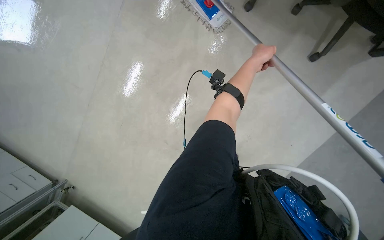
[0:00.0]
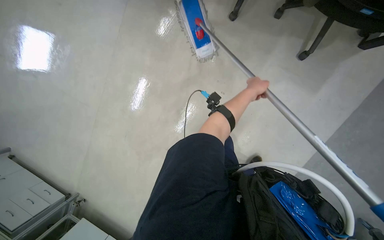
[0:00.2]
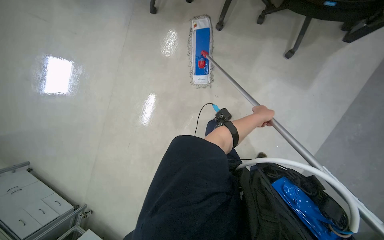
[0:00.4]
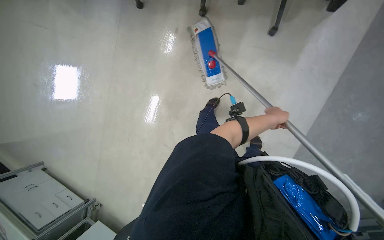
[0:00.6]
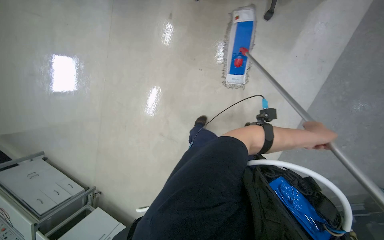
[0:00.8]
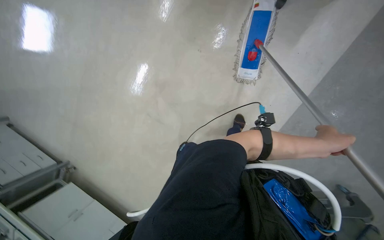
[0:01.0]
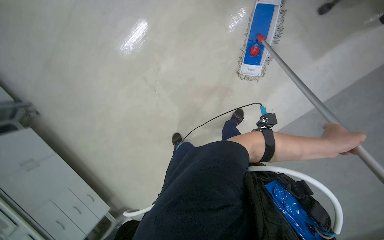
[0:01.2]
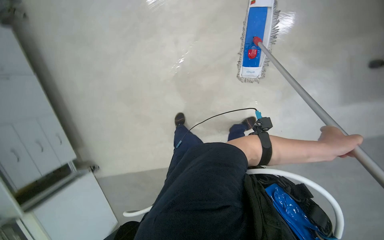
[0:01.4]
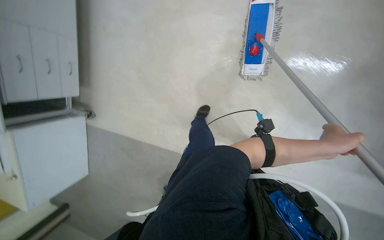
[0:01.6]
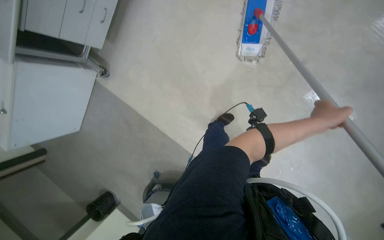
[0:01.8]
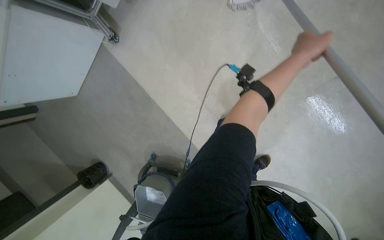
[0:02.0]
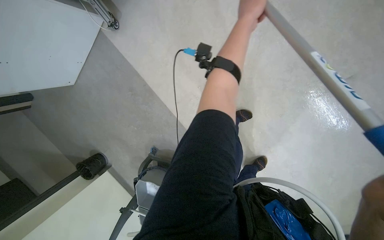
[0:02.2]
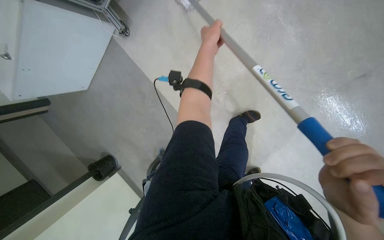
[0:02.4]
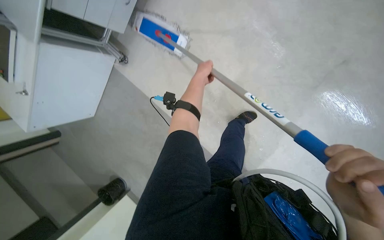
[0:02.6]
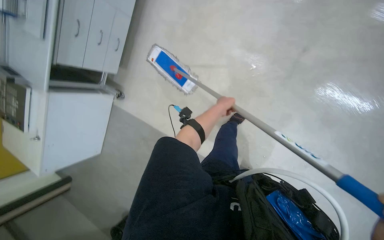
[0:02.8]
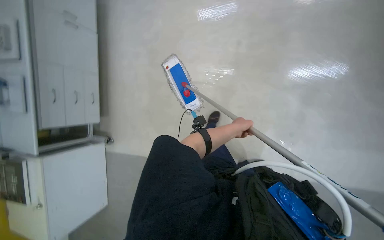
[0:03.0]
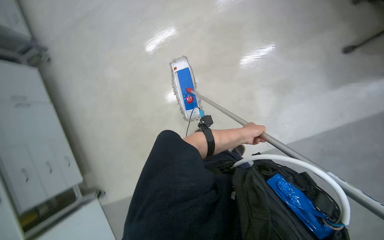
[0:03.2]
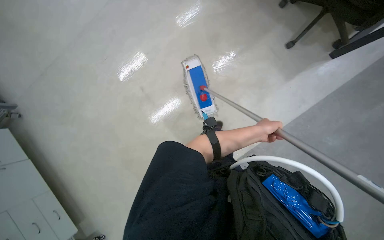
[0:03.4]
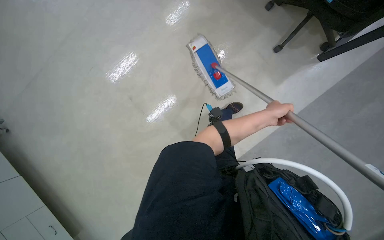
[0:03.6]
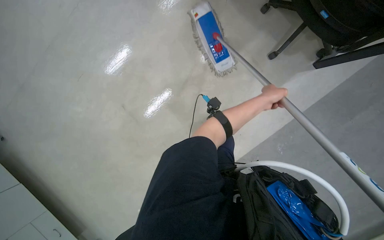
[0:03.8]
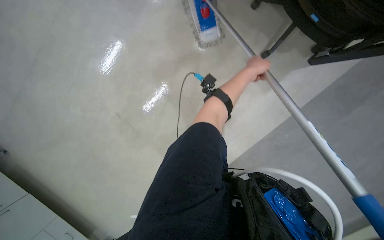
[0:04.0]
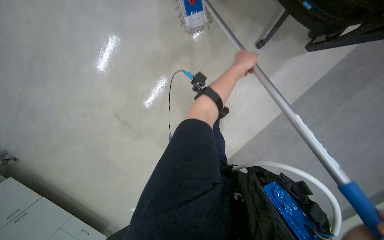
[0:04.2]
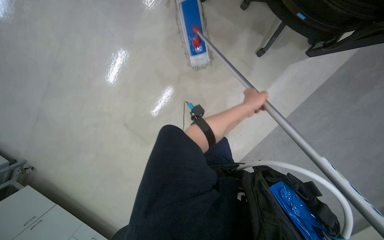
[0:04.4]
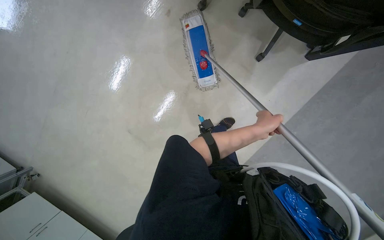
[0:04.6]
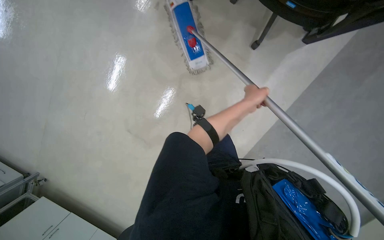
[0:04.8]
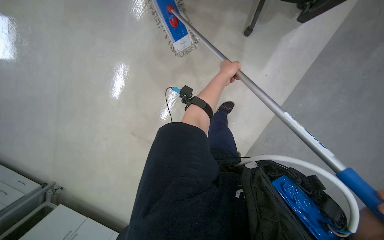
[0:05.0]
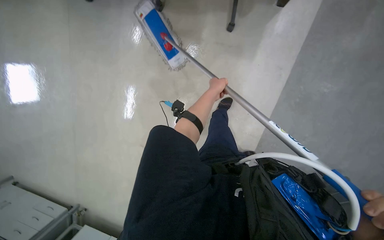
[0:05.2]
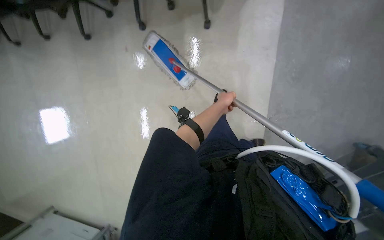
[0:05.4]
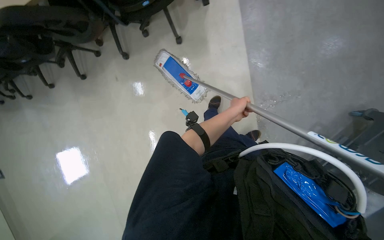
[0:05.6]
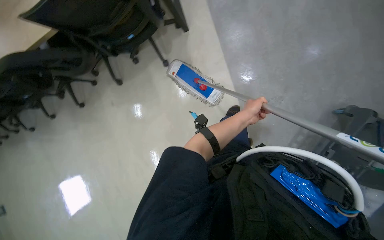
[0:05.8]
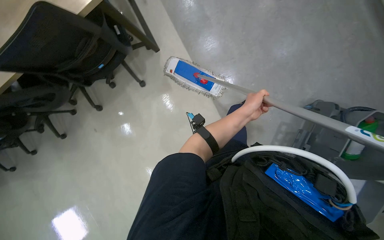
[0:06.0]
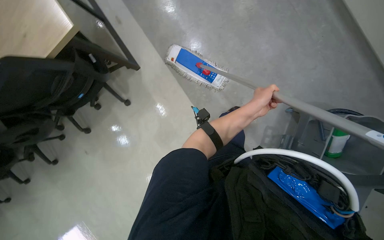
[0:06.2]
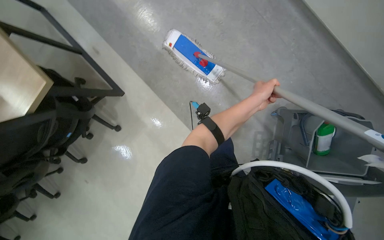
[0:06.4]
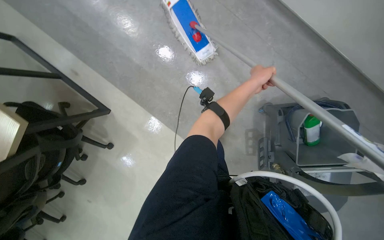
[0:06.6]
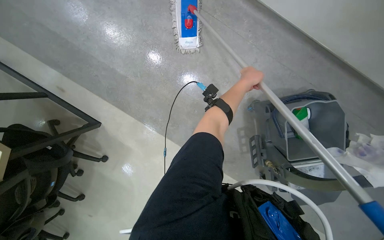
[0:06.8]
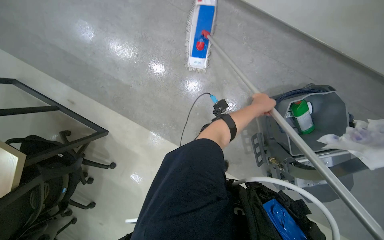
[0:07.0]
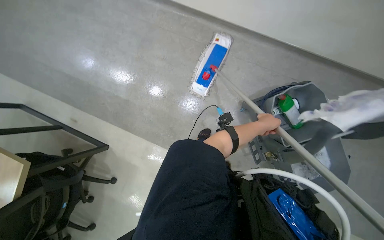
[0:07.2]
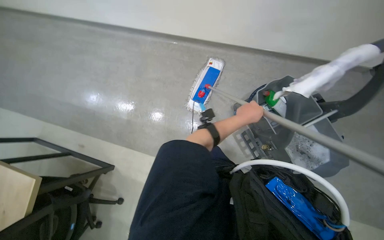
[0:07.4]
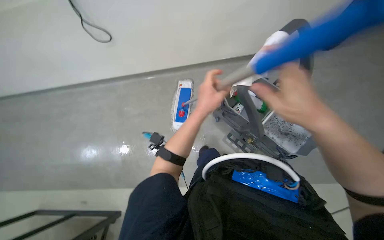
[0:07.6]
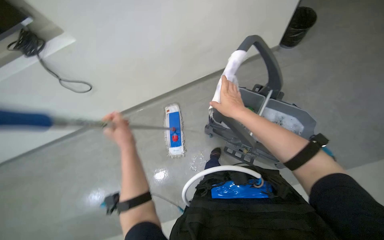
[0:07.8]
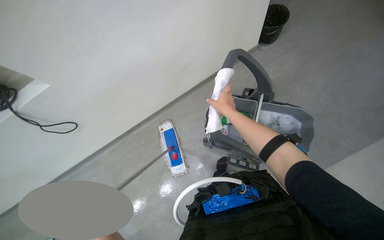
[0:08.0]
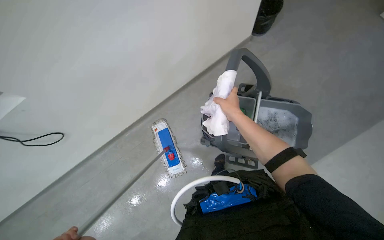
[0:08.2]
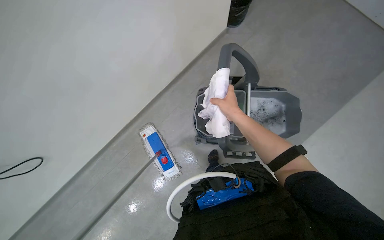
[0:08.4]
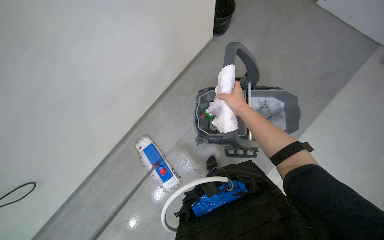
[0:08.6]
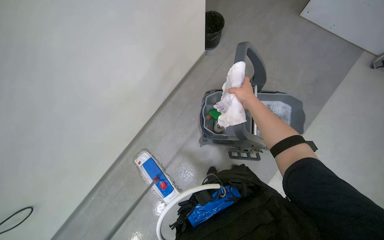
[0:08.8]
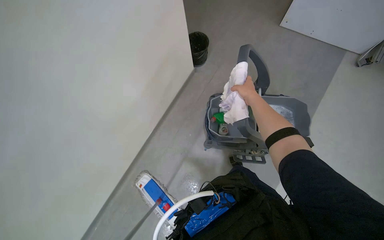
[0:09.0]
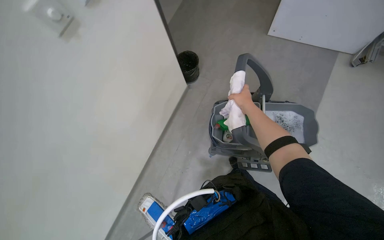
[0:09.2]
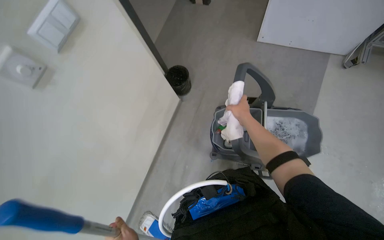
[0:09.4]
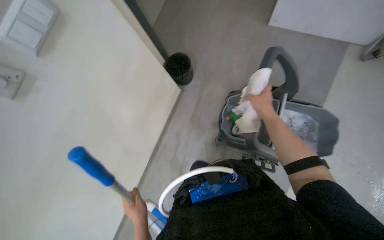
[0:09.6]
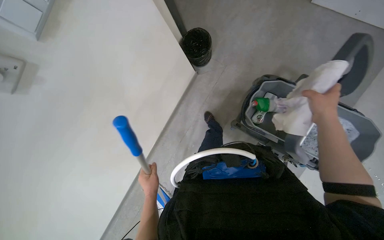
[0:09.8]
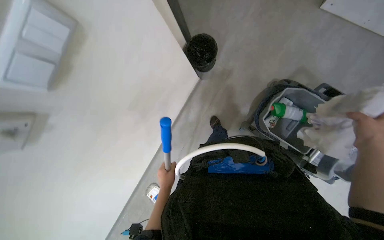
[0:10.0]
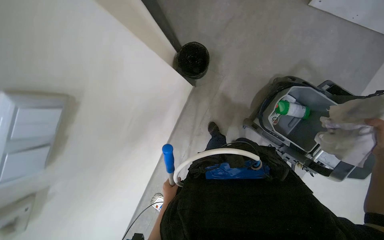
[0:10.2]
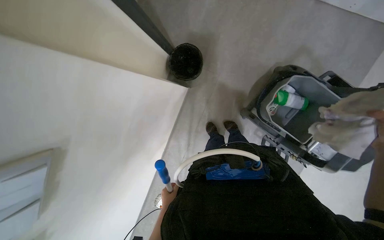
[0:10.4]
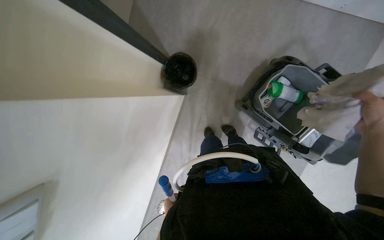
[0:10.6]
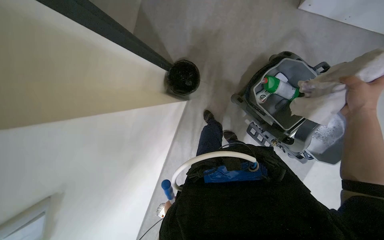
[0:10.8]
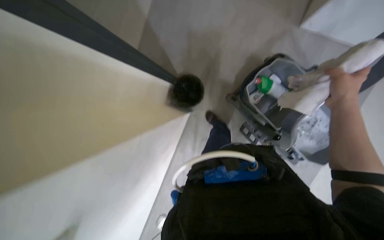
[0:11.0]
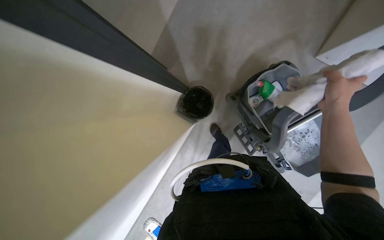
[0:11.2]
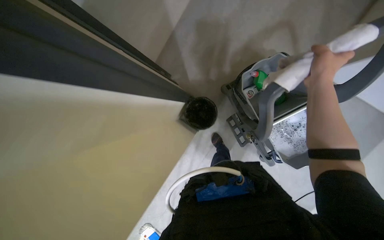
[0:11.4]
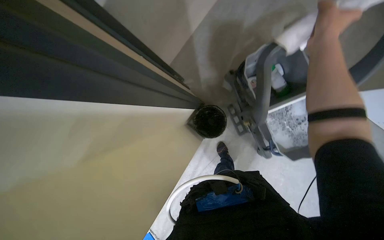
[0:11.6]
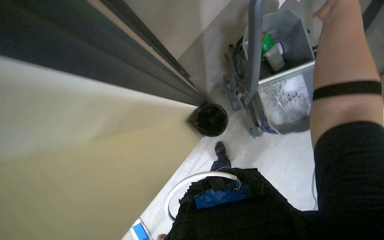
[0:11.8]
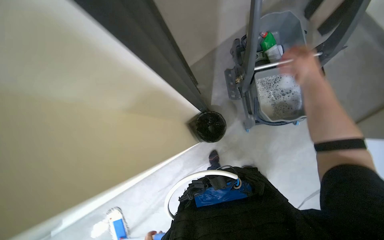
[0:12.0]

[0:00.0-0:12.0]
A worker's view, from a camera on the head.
Job: mopping floor.
The whole recording: Mopping the floor. The worker mops the floor using a flat mop and a cleaning cart.
0:00.0 to 0:01.6: The left hand heads down the picture, nearer to the camera and to the right, covering roughly 50 cm.
0:01.6 to 0:03.0: The scene turns roughly 30 degrees counterclockwise in the picture.
0:04.4 to 0:06.0: The wearer looks about 15 degrees further upward. Everything in view rotates approximately 40 degrees counterclockwise.
0:06.0 to 0:07.6: The camera is carried approximately 50 cm. The view tips upward by approximately 30 degrees. The scene rotates counterclockwise by about 60 degrees.
0:07.6 to 0:09.0: The camera pitches upward, by roughly 25 degrees. The scene rotates counterclockwise by roughly 50 degrees.
0:10.4 to 0:12.0: The wearer looks approximately 15 degrees further upward.

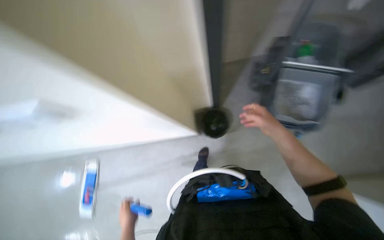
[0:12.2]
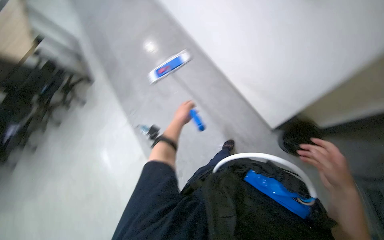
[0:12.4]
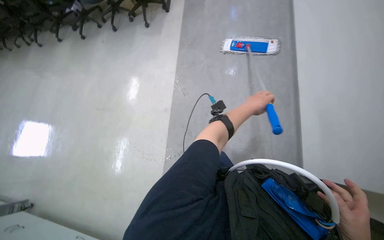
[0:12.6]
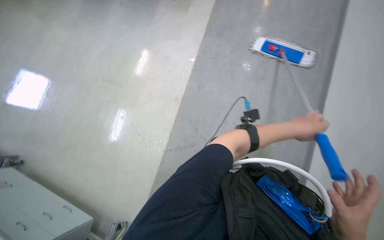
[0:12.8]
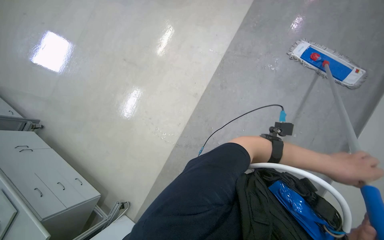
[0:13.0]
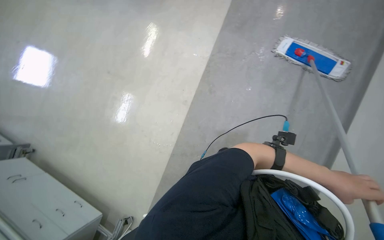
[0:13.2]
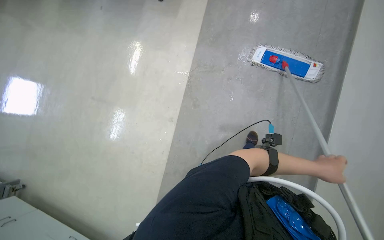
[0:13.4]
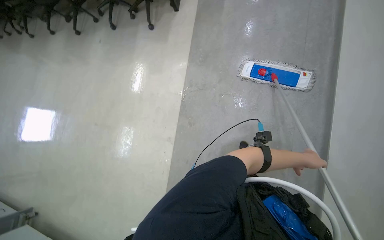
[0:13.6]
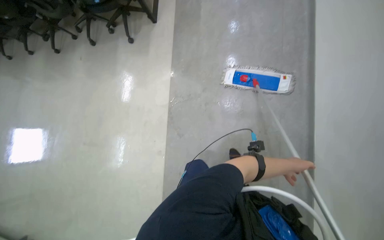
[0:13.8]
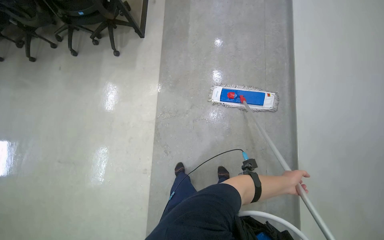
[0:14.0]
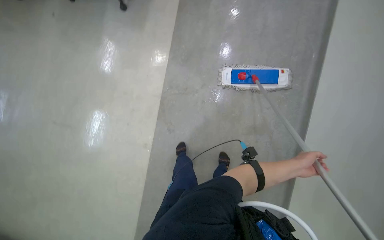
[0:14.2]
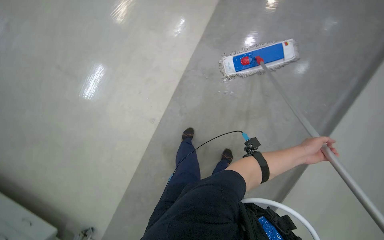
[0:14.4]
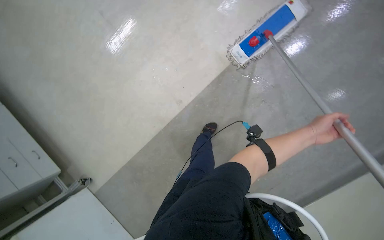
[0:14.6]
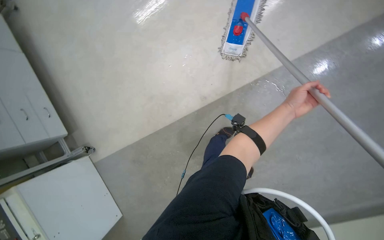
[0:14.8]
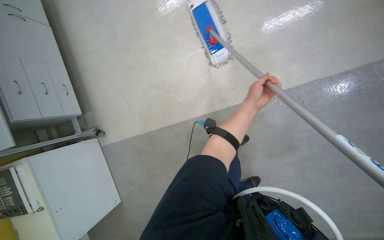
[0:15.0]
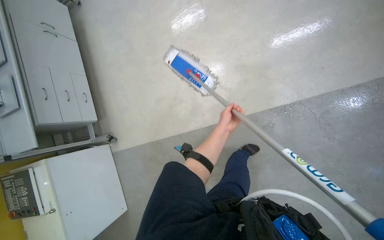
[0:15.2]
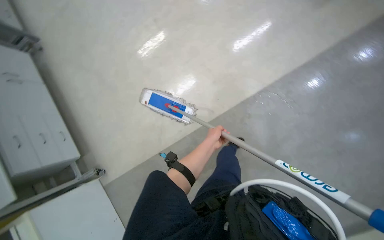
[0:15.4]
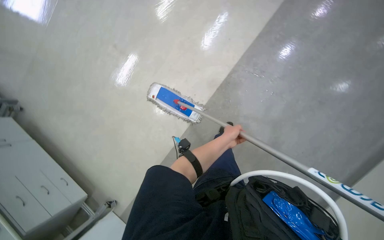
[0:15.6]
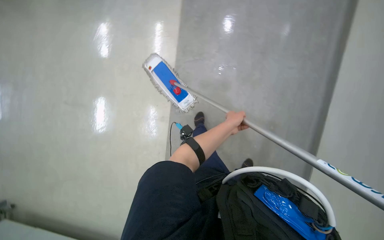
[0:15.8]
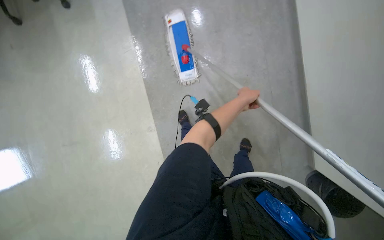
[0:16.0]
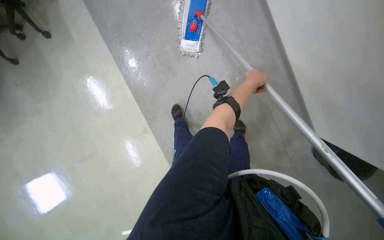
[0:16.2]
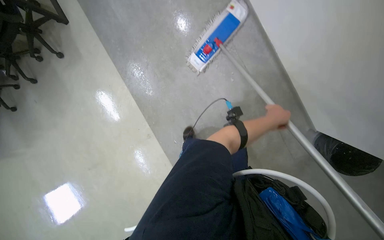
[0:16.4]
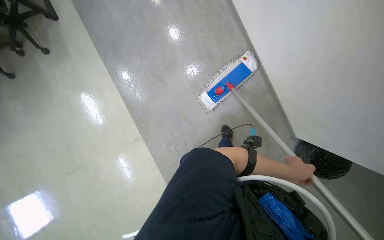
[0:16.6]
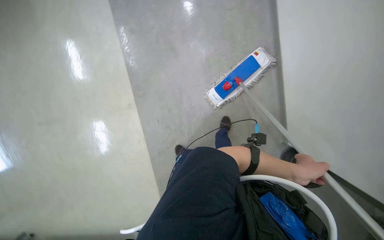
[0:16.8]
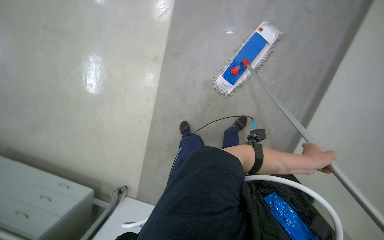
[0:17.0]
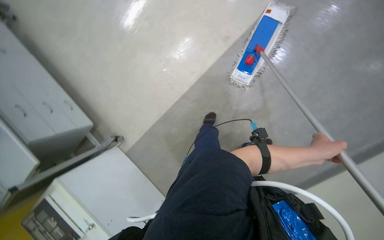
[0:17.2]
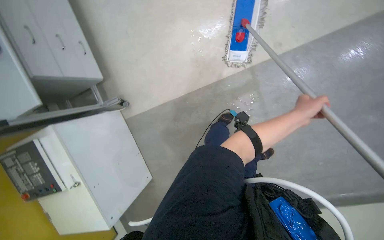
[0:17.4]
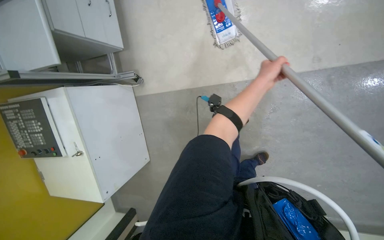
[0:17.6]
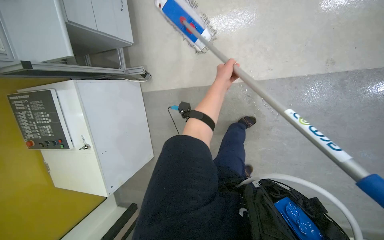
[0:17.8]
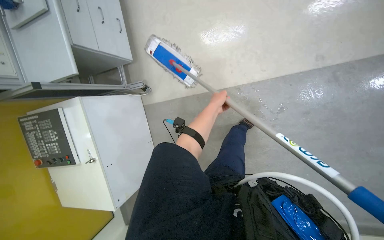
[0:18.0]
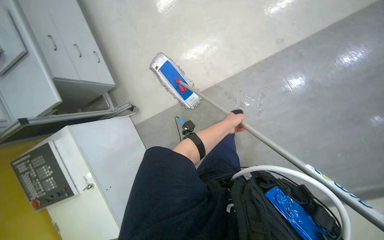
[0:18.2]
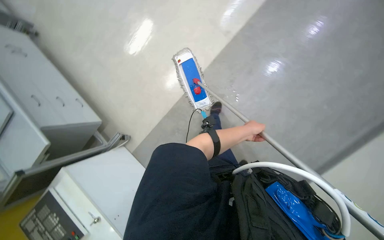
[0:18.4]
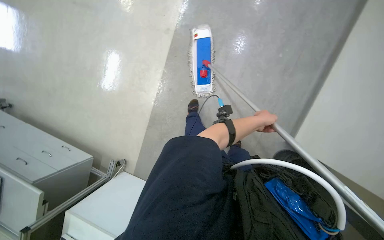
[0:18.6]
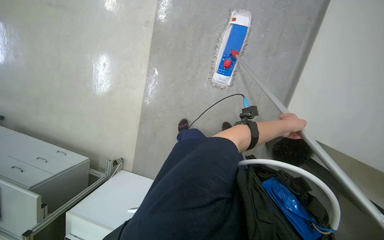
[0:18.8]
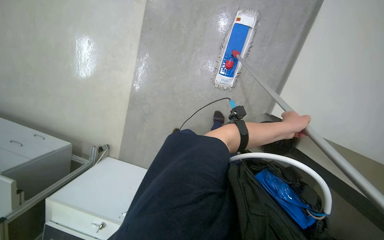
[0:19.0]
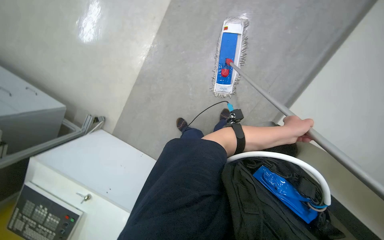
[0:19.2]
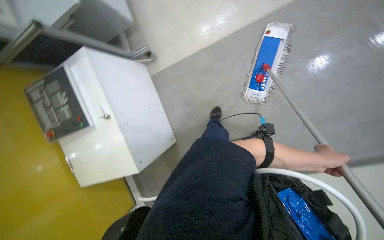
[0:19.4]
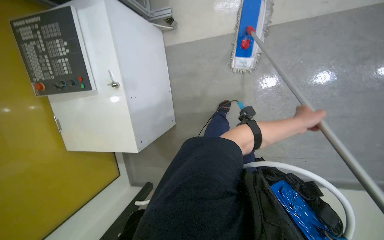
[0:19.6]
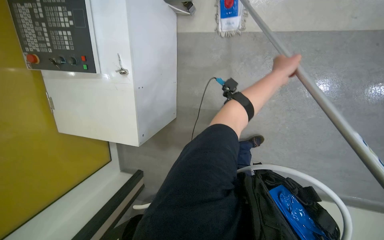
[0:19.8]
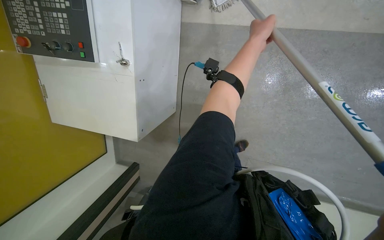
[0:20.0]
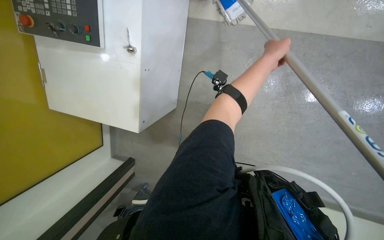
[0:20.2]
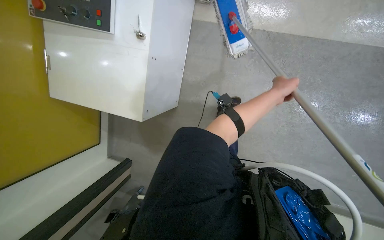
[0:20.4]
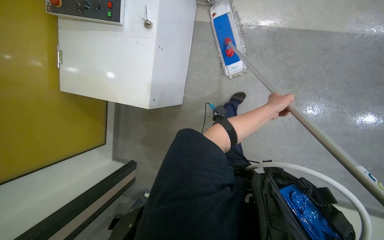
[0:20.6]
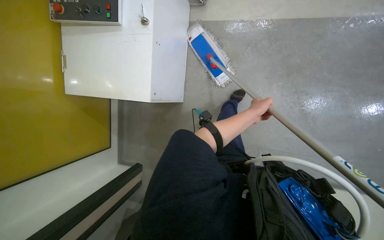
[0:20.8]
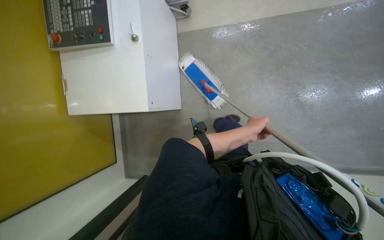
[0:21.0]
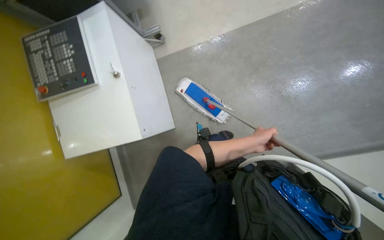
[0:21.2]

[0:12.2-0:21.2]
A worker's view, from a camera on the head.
Job: mopping floor.
The whole recording: Mopping the floor. The worker mops the floor using a flat mop and a cleaning cart.
0:12.2 to 0:13.8: The head travels approximately 70 cm. The wearer's head swings approximately 70 degrees to the left. The view tips downward by about 20 degrees.
0:15.2 to 0:16.6: The head turns to the right by about 30 degrees.
0:19.8 to 0:21.2: The wearer looks some 15 degrees further upward. The left hand is displaced down the picture by roughly 40 cm.
